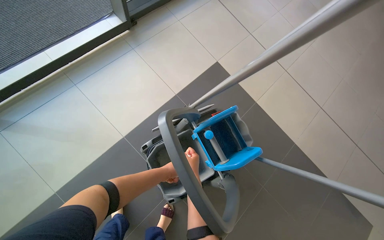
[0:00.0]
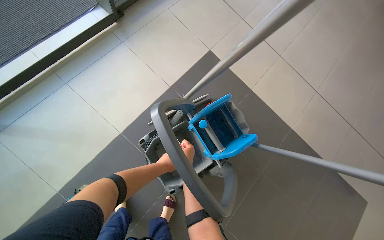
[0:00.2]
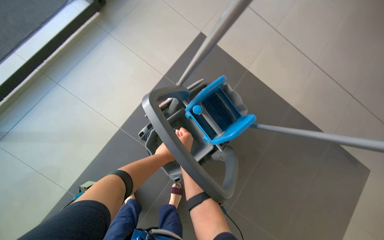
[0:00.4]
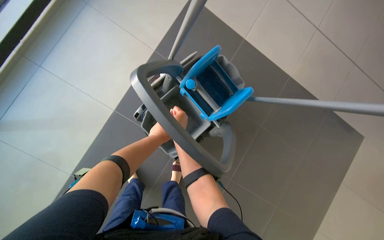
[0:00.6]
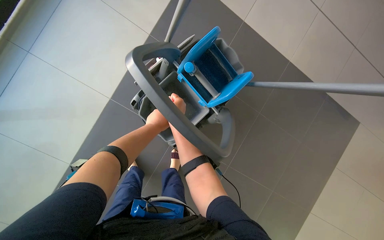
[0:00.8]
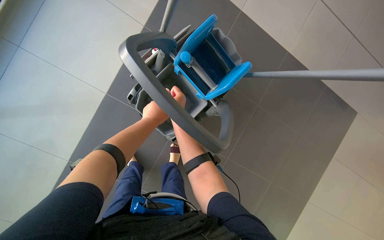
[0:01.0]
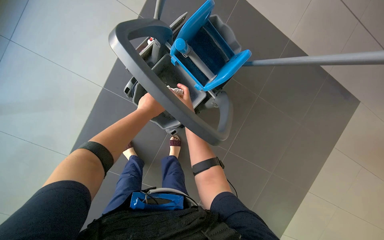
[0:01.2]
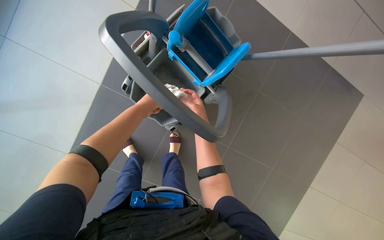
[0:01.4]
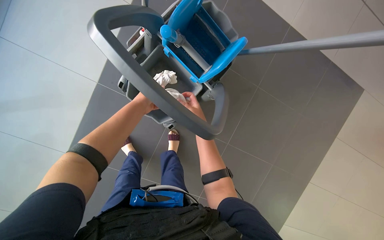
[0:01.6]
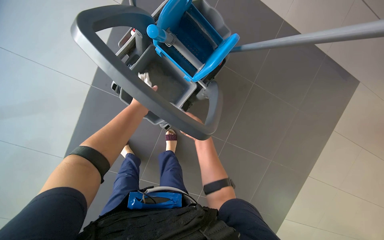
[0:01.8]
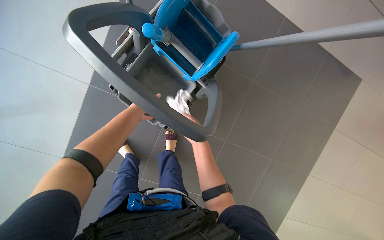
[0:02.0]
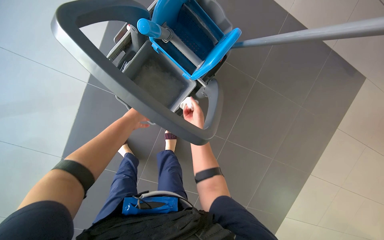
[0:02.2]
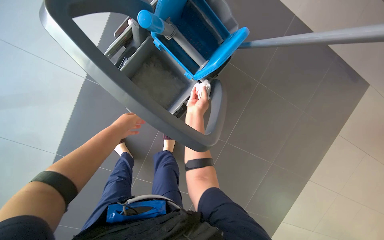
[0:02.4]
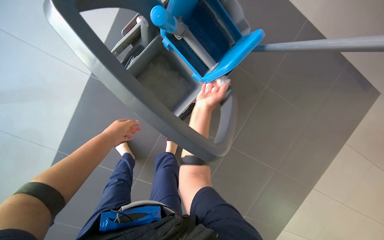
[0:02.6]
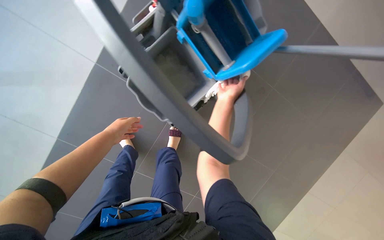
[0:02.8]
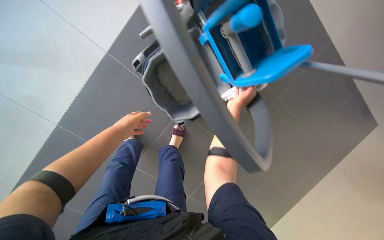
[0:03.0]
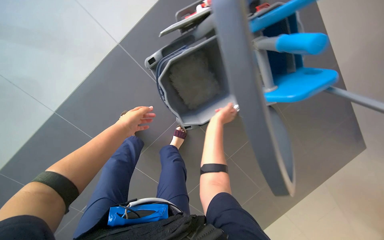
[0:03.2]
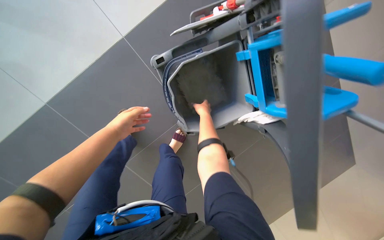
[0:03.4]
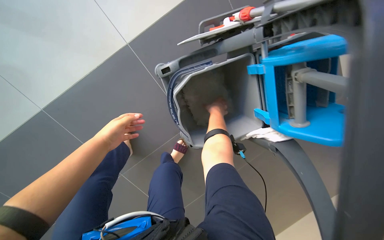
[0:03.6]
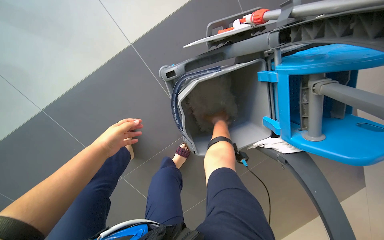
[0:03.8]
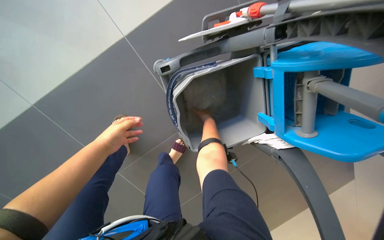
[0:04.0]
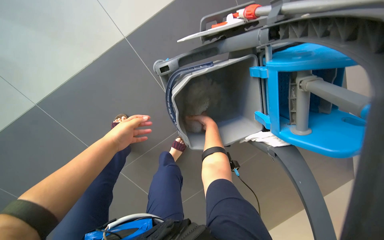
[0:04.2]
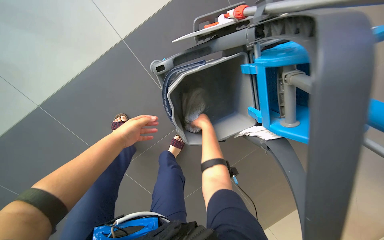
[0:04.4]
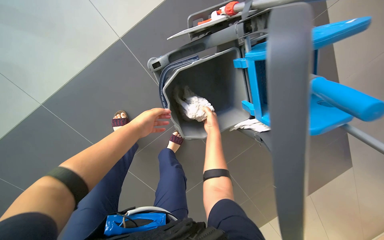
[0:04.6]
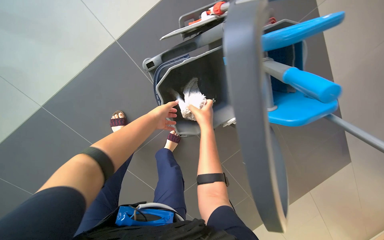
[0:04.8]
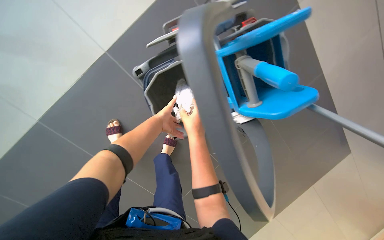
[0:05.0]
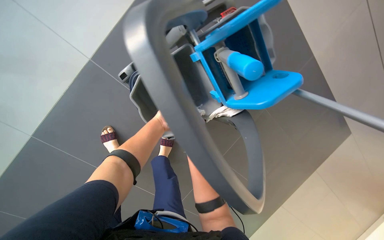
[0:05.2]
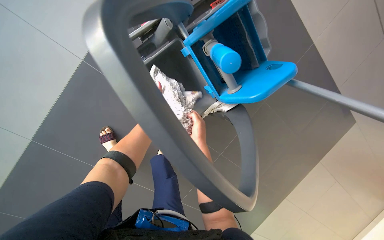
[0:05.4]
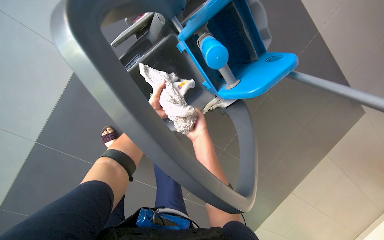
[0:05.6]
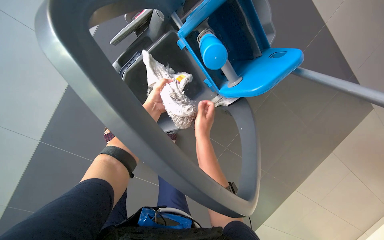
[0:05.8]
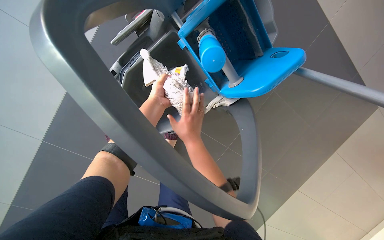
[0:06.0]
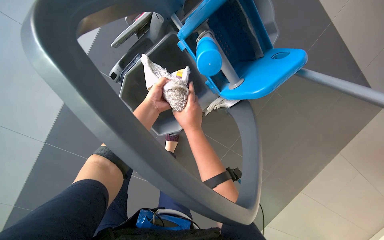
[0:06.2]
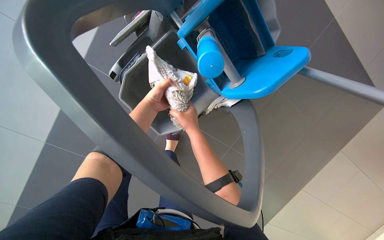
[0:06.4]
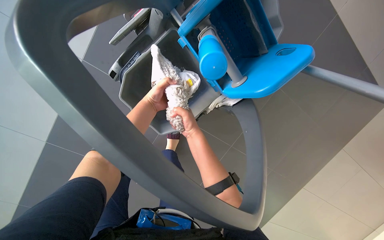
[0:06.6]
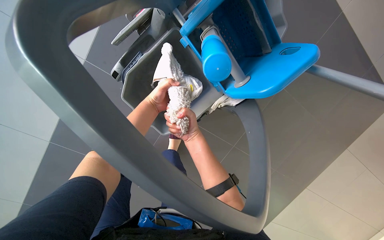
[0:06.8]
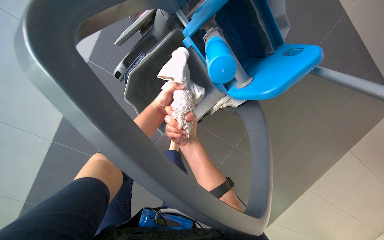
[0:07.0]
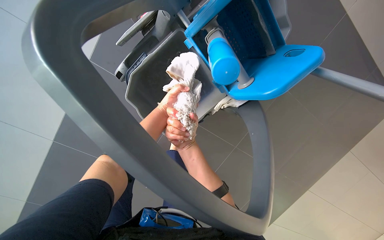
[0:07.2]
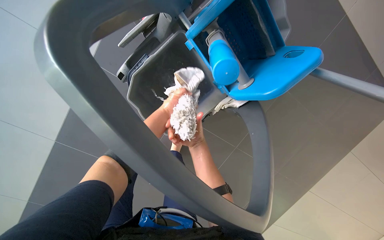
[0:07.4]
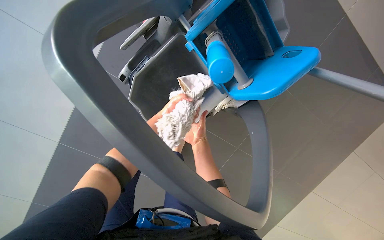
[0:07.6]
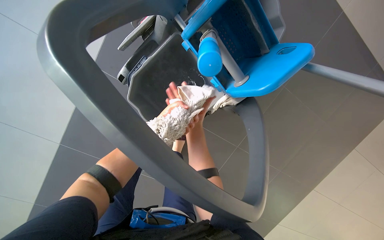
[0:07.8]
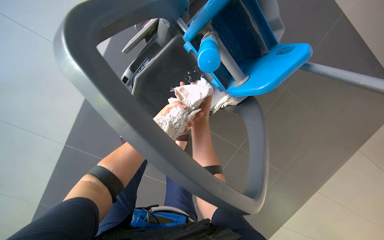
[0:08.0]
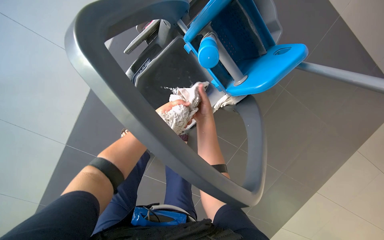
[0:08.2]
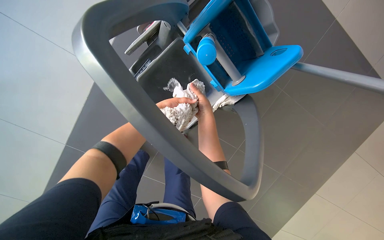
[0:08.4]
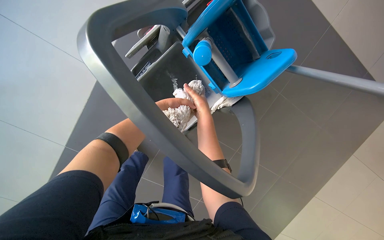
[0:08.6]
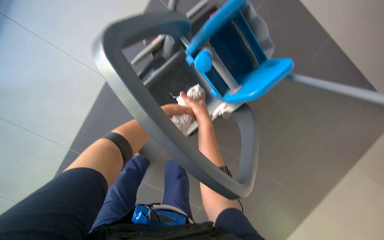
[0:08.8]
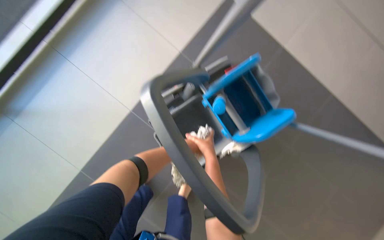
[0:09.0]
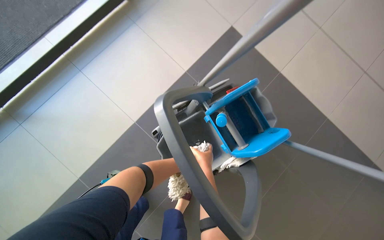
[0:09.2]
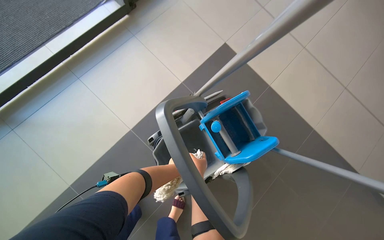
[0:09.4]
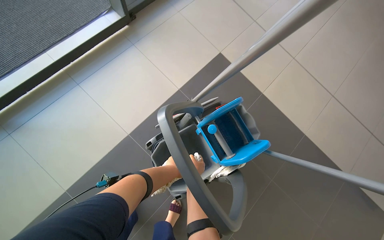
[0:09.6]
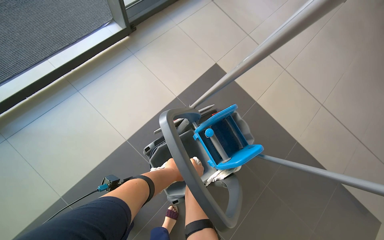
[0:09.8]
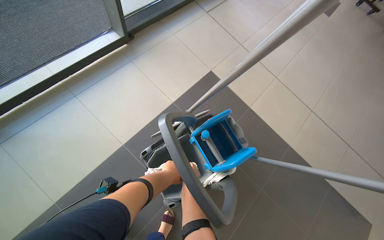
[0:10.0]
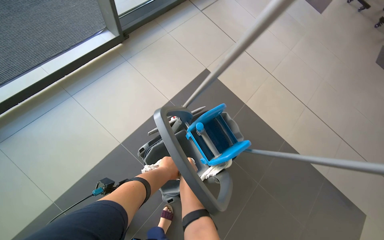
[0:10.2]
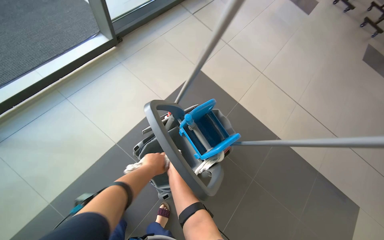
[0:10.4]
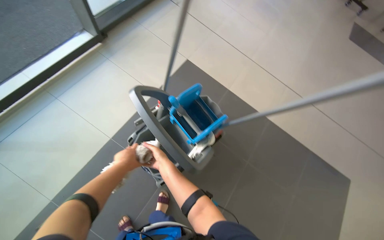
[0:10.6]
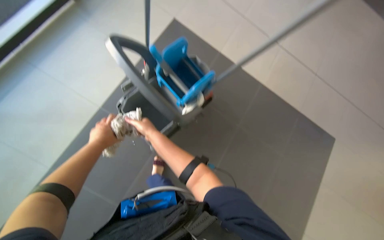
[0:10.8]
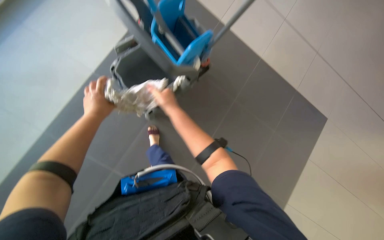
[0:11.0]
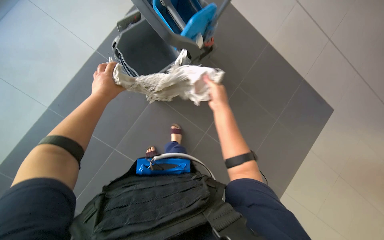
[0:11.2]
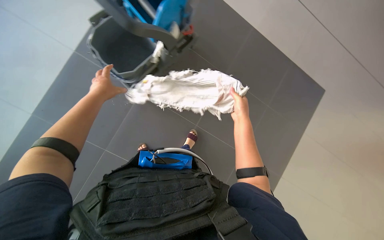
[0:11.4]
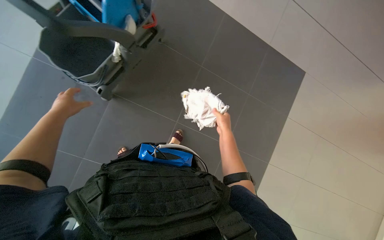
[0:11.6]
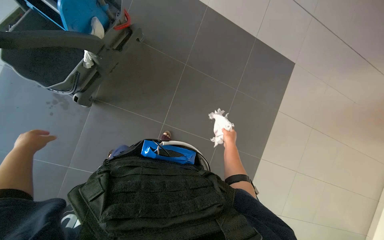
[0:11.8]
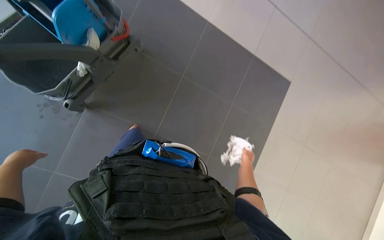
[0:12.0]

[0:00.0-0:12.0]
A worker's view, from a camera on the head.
Job: mopping floor.
The whole recording: Mopping the floor. The worker mops the floor with a mop, wrings it in the bucket, and changes the mop head.
0:00.0 to 0:01.6: The camera pitches downward, by some 30 degrees.
0:01.6 to 0:03.0: The right hand goes about 15 cm down the picture.
0:06.0 to 0:07.6: The right hand goes nearer and farther, about 15 cm each way, reversing 2 times.
0:07.6 to 0:09.0: The view tilts some 20 degrees upward.
0:09.0 to 0:10.4: The wearer looks about 20 degrees further upward. The right hand heads to the left, covering some 10 cm, and travels farther from the camera and back again, approximately 5 cm each way.
0:10.4 to 0:12.0: The wearer's head swings about 20 degrees to the right. The wearer looks some 20 degrees further downward.

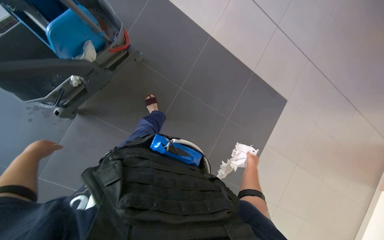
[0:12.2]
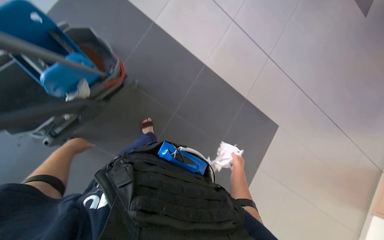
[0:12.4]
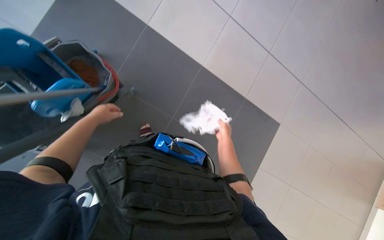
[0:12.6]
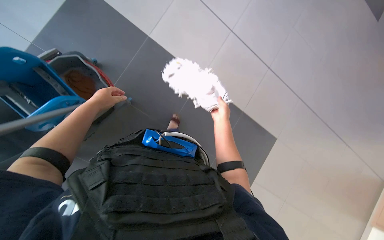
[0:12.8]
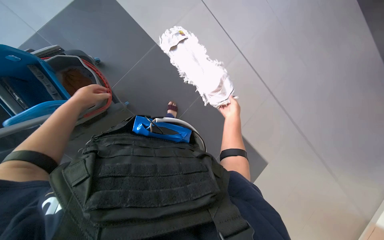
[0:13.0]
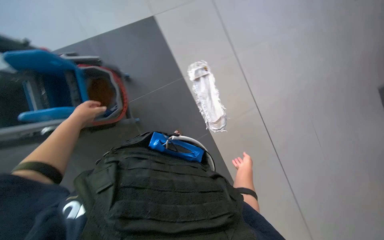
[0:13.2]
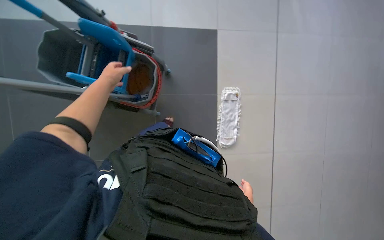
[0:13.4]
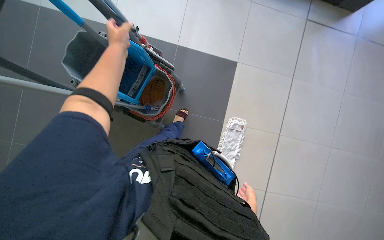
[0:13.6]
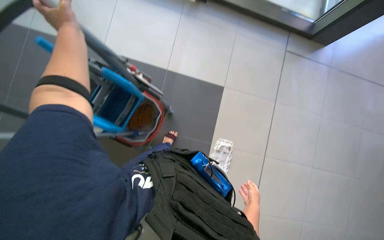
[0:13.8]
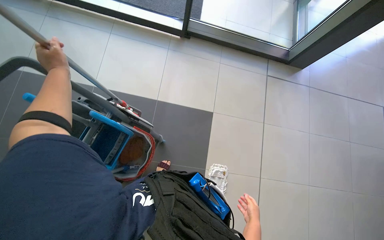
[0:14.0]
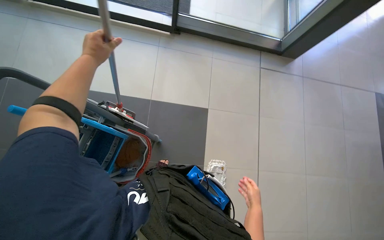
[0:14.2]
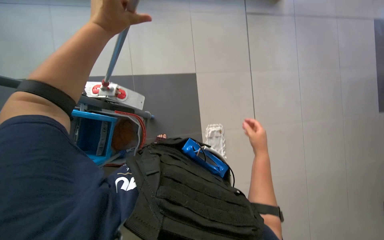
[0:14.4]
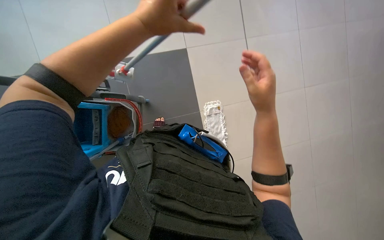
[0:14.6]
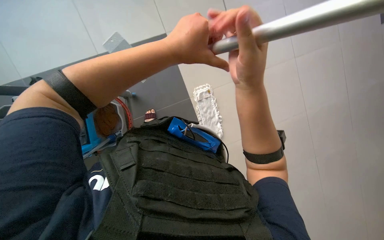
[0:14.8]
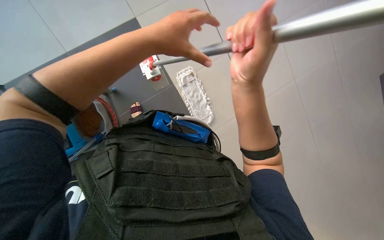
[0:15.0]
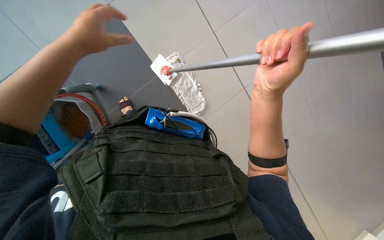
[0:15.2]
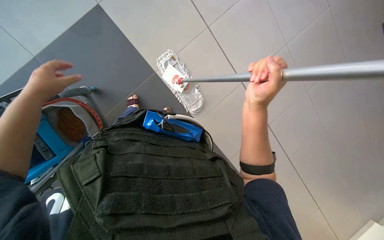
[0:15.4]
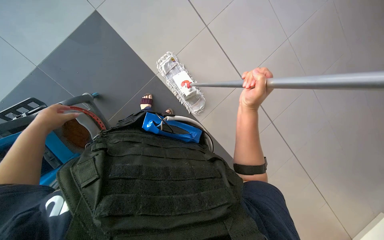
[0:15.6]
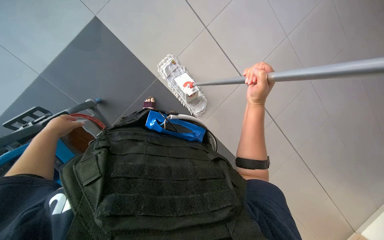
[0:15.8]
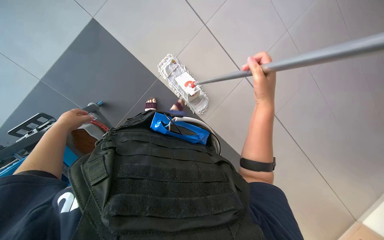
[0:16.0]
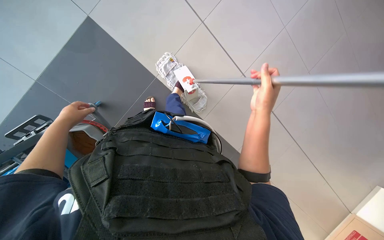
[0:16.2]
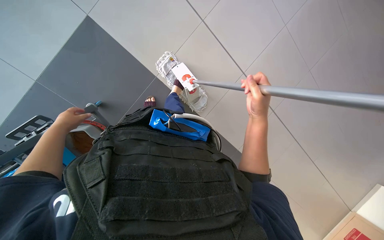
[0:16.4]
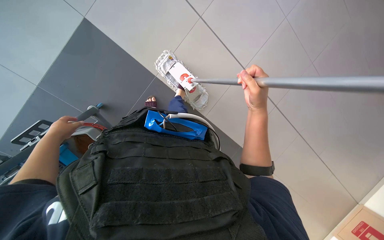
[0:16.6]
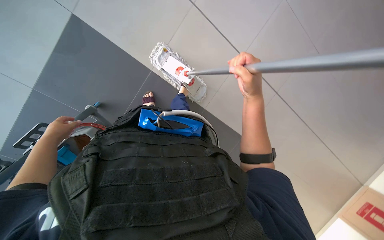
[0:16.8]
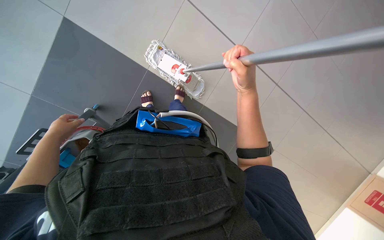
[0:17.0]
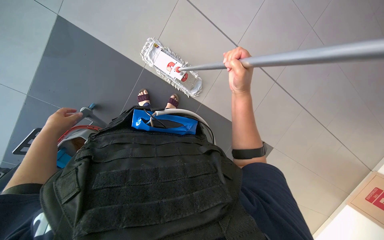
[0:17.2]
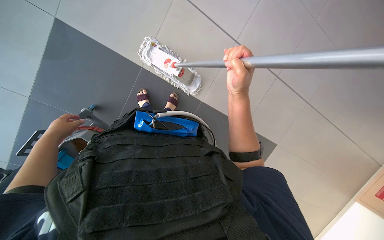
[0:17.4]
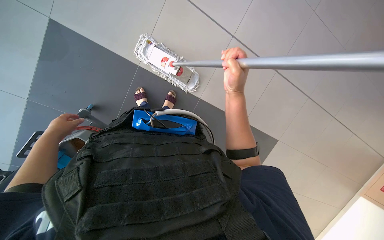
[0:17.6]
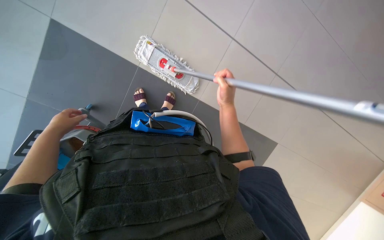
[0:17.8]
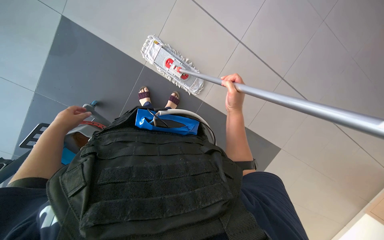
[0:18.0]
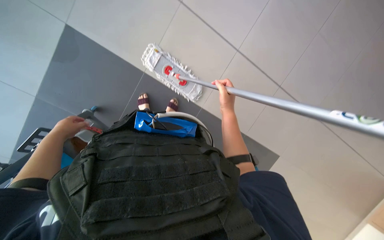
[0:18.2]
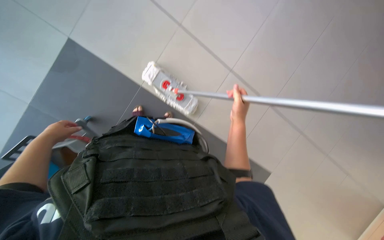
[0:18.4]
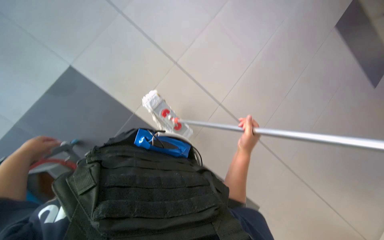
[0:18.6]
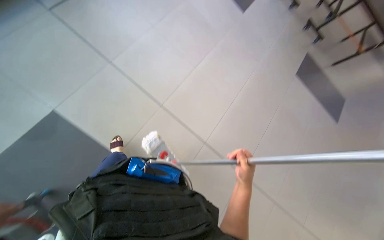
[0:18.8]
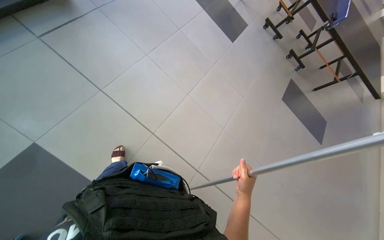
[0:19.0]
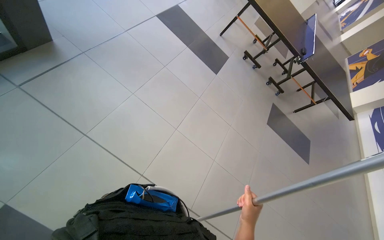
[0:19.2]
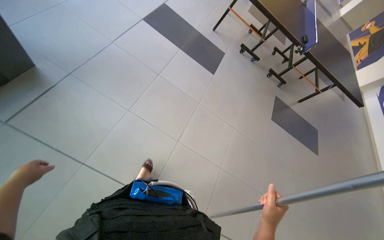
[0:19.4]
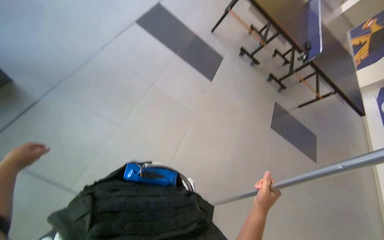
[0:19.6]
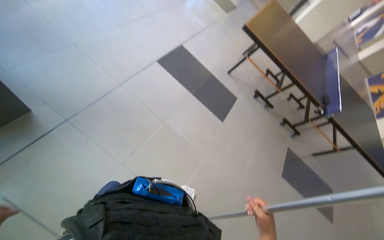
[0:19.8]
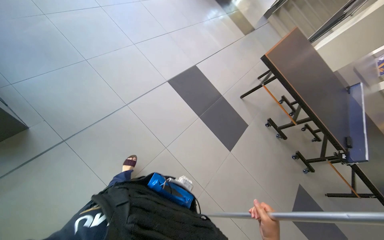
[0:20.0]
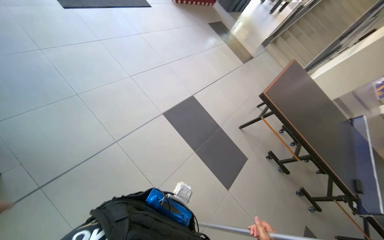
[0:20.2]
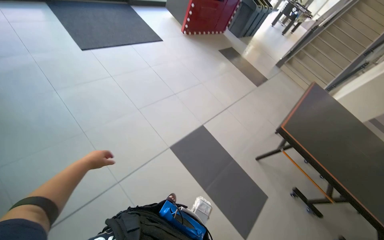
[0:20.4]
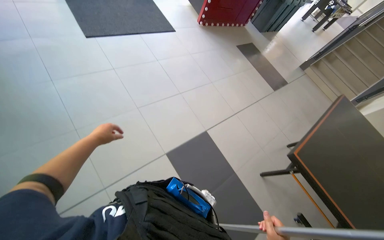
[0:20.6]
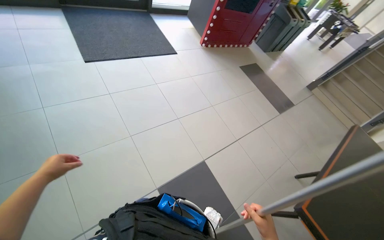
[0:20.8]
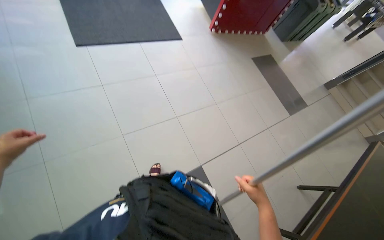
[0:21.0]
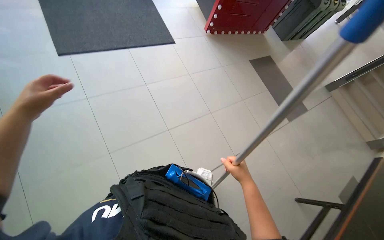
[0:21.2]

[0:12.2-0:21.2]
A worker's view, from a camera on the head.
Job: mopping floor.
The whole recording: Mopping the floor. The worker mops the floor with a mop, wrings it in the bucket, and changes the mop head.
0:12.2 to 0:13.8: The camera pitches upward, by about 40 degrees.
0:13.8 to 0:15.2: The wearer's head swings about 40 degrees to the right. The view tilts about 20 degrees downward.
0:15.2 to 0:16.6: The right hand travels to the left and down the picture by roughly 30 cm.
0:19.8 to 0:21.2: The camera travels some 1.5 m. The head turns to the left by about 25 degrees.
